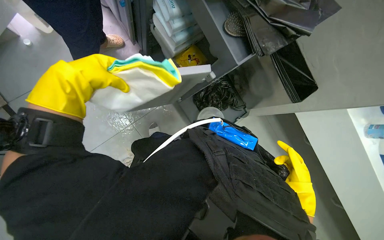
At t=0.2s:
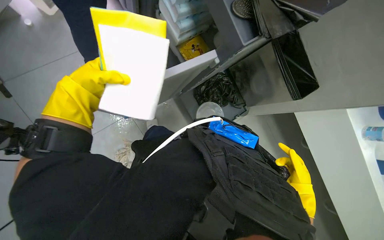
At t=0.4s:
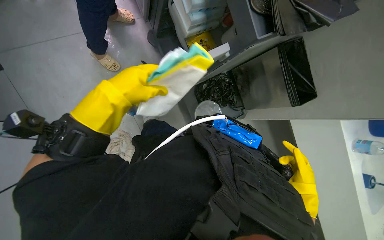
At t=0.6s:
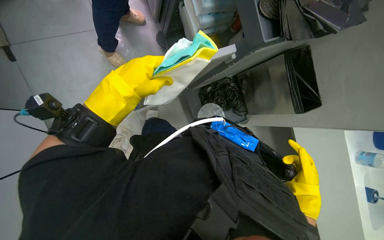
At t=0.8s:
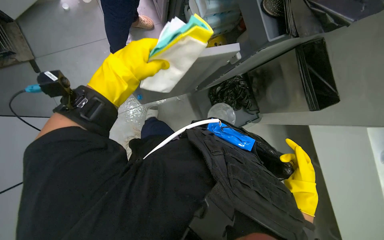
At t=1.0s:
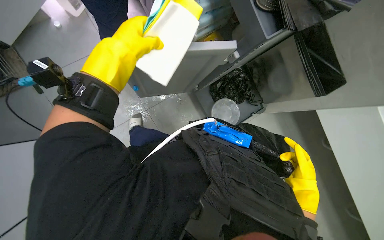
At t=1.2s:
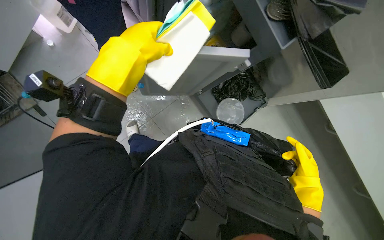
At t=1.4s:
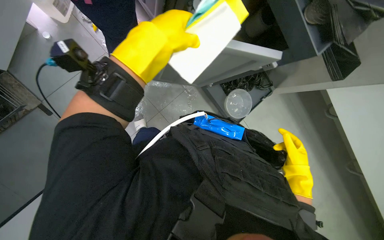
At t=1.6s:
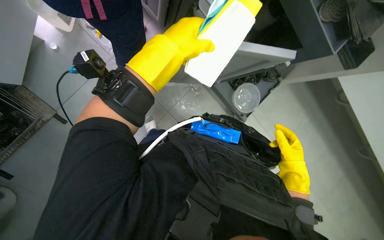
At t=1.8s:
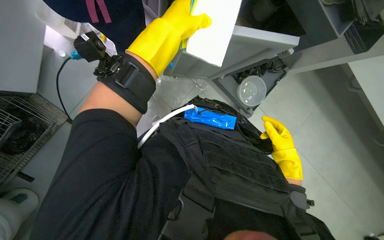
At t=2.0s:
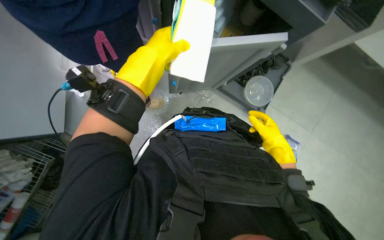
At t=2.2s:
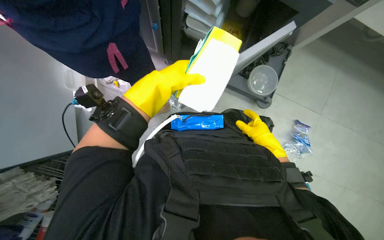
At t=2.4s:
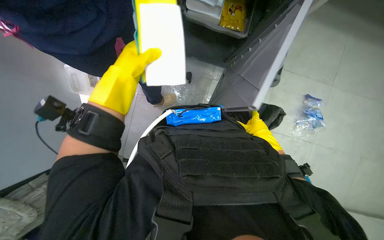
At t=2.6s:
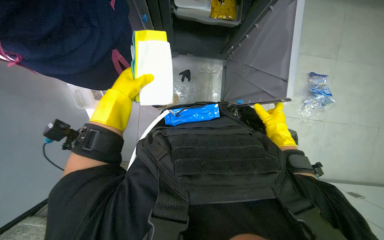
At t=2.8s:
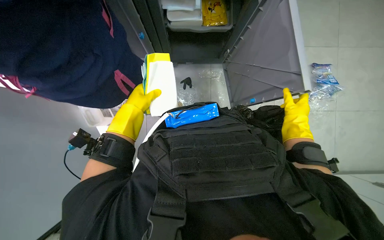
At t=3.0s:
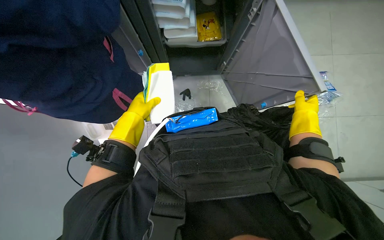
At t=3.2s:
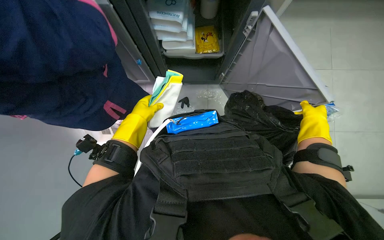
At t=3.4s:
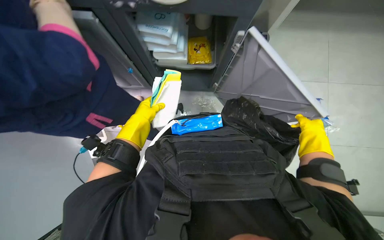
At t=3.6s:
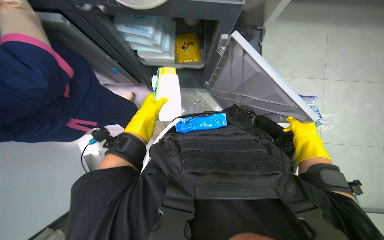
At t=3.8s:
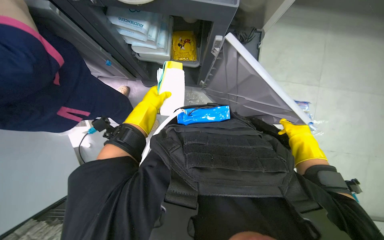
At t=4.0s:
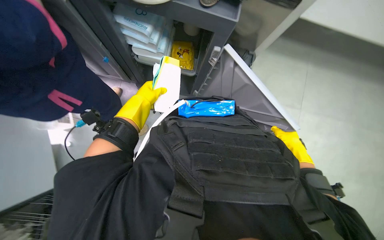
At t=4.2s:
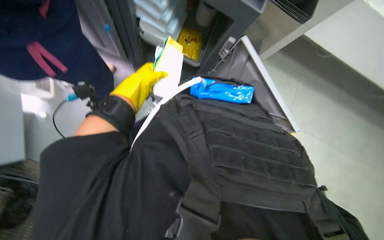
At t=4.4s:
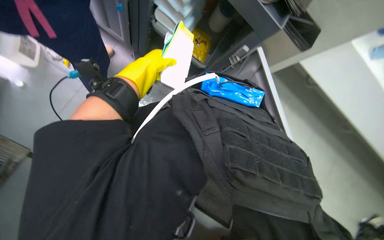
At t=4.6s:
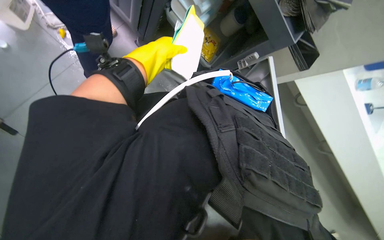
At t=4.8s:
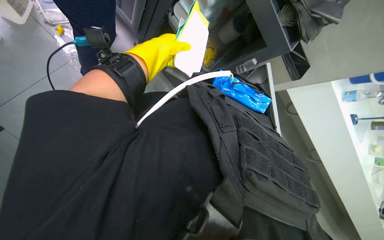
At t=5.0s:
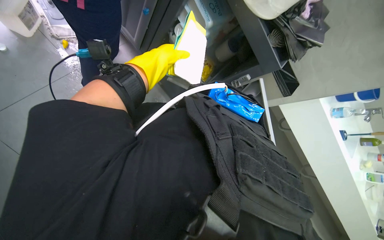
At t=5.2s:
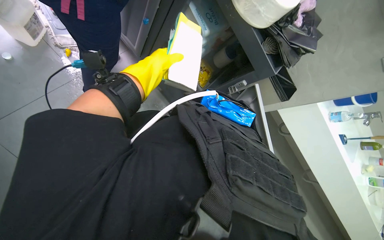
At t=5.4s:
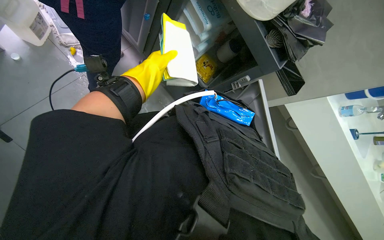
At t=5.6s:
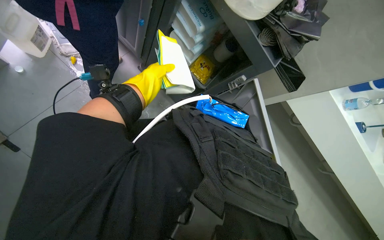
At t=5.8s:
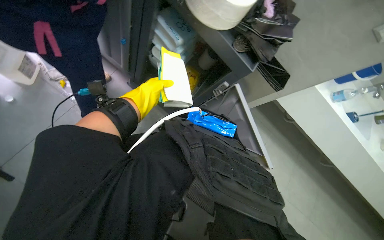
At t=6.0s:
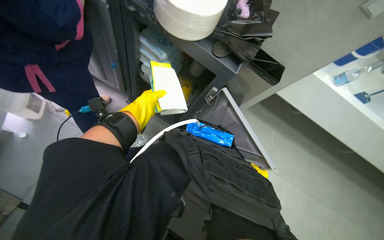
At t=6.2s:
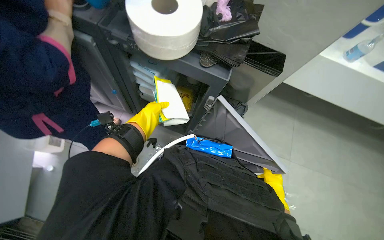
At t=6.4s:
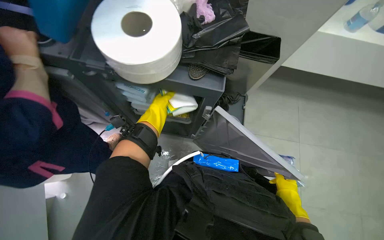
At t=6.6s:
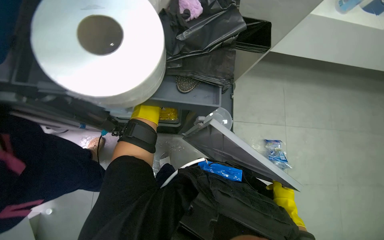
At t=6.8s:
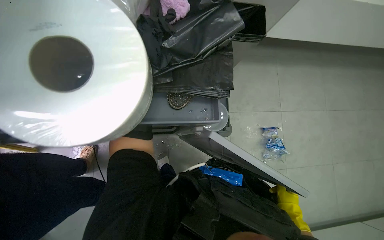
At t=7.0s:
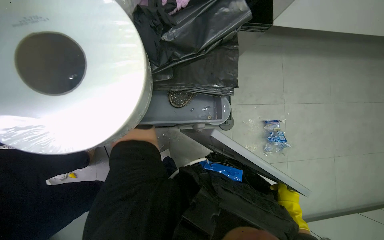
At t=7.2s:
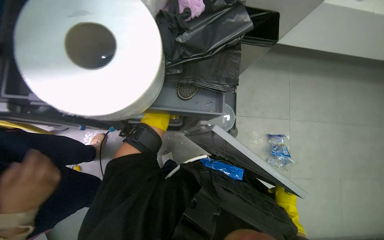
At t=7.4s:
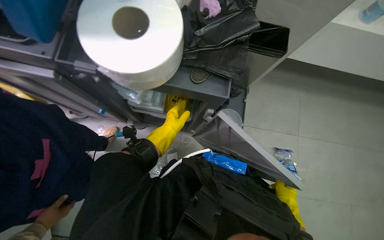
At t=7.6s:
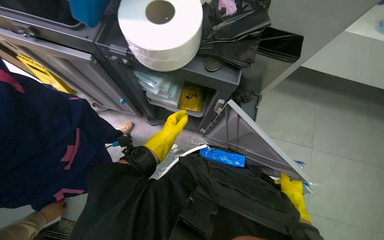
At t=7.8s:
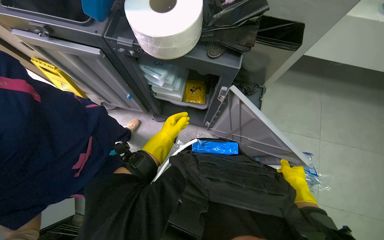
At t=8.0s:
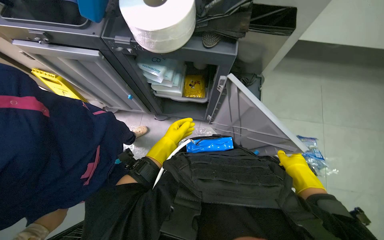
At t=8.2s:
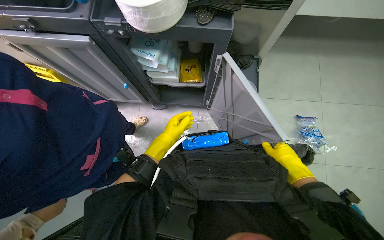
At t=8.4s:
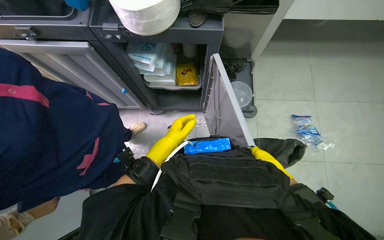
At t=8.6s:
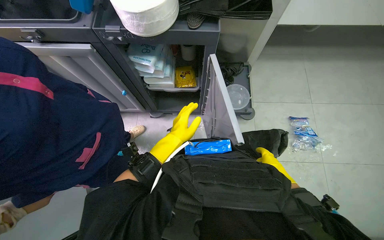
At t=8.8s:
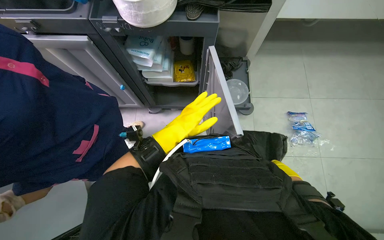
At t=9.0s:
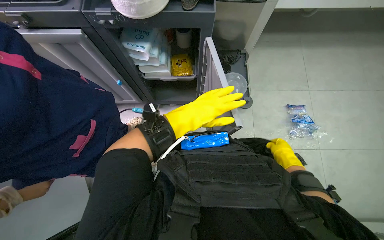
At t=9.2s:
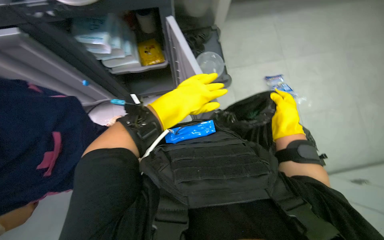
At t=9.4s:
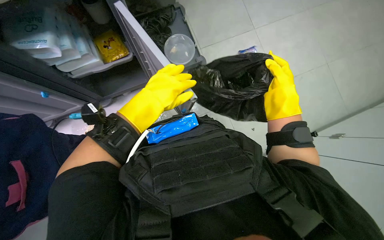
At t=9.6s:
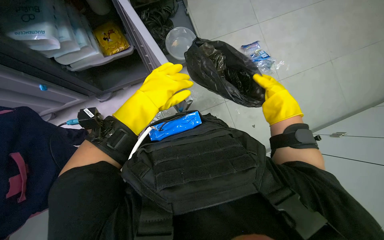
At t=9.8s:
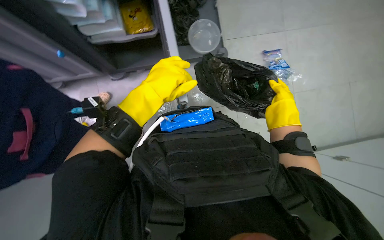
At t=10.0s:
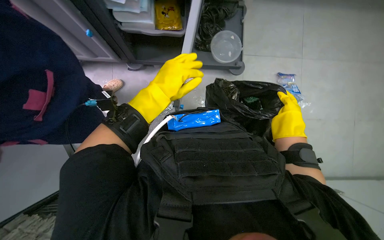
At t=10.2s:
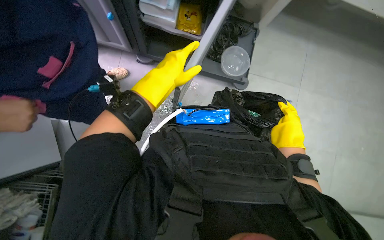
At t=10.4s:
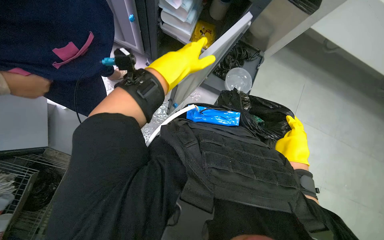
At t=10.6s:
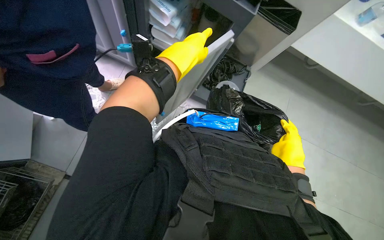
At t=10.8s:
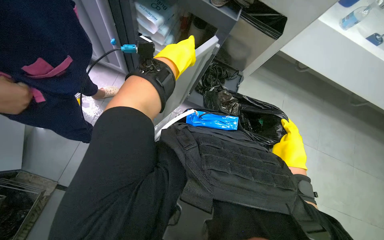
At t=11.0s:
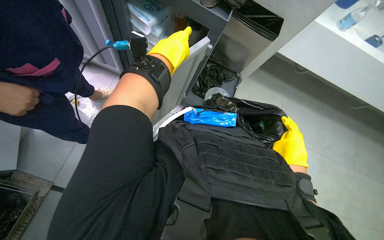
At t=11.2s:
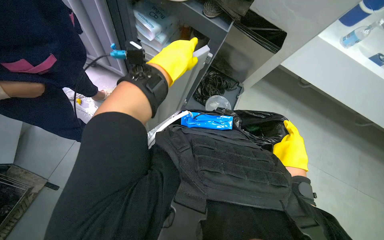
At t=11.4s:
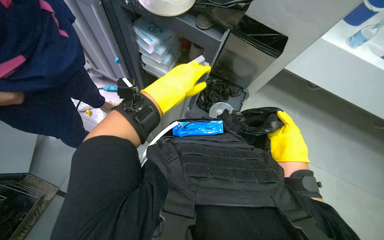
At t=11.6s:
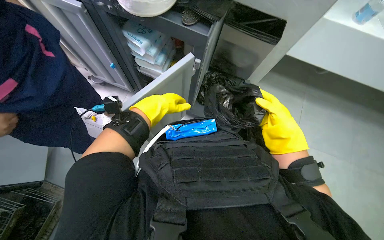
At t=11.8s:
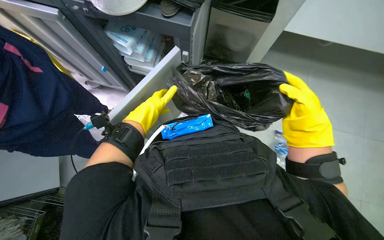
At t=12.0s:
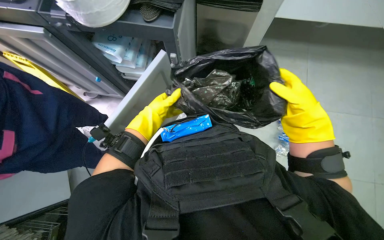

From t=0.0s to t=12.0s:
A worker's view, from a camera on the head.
Job: preparing cleaning supplies.
The whole recording: Organizing cleaning cart and preparing bin. The worker organizes supplies in the cleaning cart and prepares a new trash bag in the bin.
From t=0.0s to t=1.6s: The left hand is displaced to the right by roughly 20 cm.
From t=1.6s to t=3.0s: The left hand shifts roughly 15 cm to the left and farther from the camera.
From t=3.0s to t=4.4s: The camera sweeps to the right, by roughly 20 degrees. The scene rotates clockwise by roughly 30 degrees.
From t=4.4s to t=6.0s: The view tips upward by some 15 degrees.
From t=7.6s to t=9.0s: The left hand is displaced nearer to the camera and to the right by roughly 25 cm.
From t=9.0s to t=10.4s: The camera sweeps to the right, by approximately 15 degrees.
From t=10.4s to t=12.0s: The left hand moves farther from the camera, roughly 10 cm.

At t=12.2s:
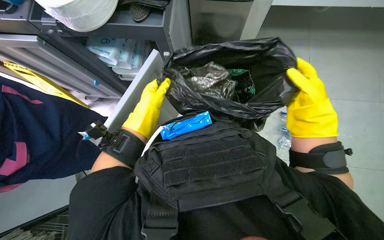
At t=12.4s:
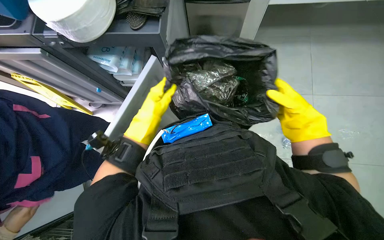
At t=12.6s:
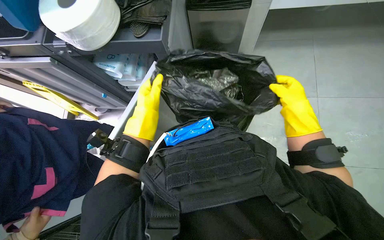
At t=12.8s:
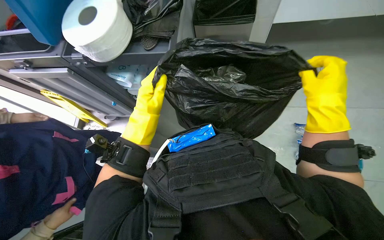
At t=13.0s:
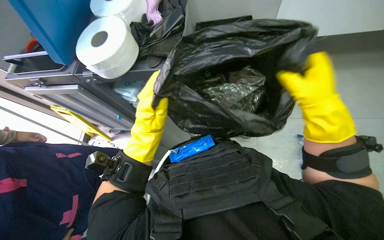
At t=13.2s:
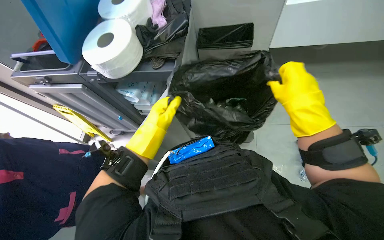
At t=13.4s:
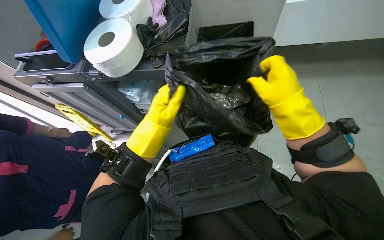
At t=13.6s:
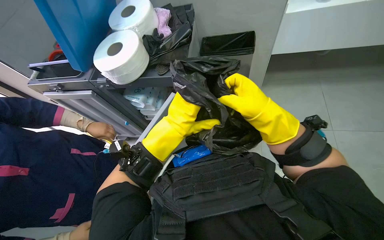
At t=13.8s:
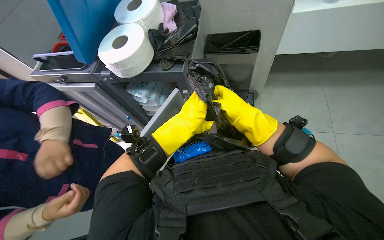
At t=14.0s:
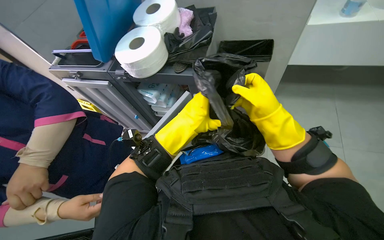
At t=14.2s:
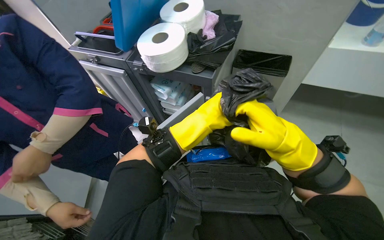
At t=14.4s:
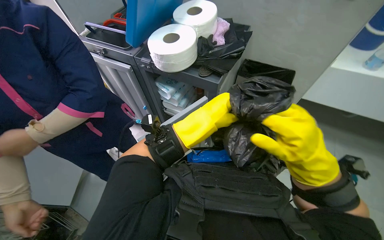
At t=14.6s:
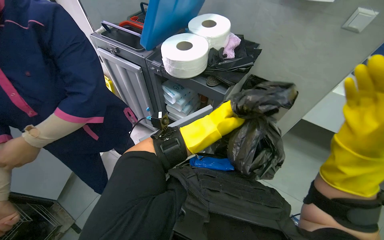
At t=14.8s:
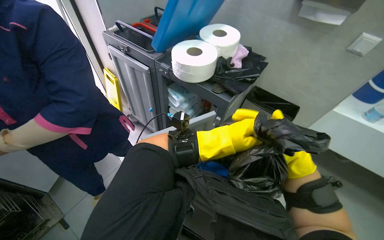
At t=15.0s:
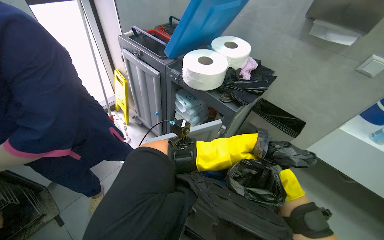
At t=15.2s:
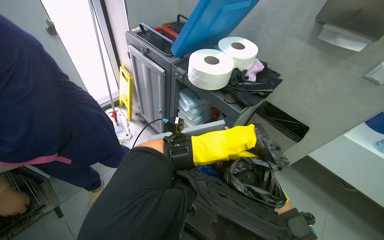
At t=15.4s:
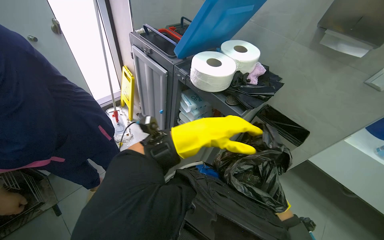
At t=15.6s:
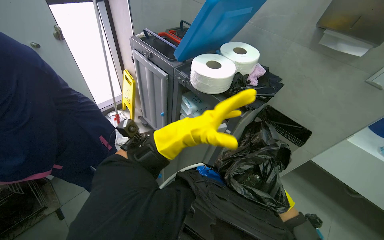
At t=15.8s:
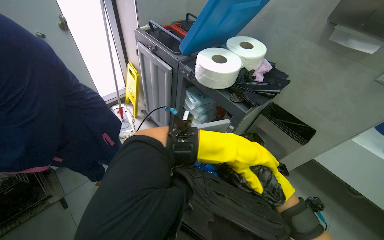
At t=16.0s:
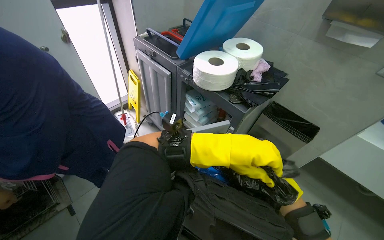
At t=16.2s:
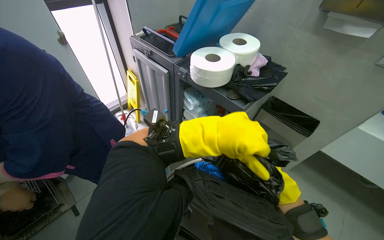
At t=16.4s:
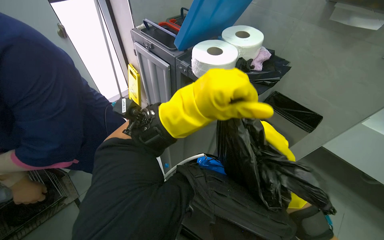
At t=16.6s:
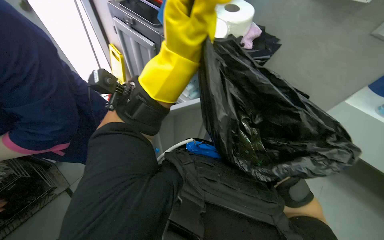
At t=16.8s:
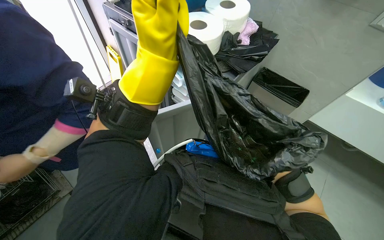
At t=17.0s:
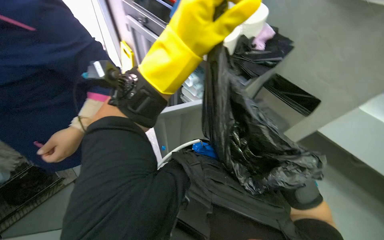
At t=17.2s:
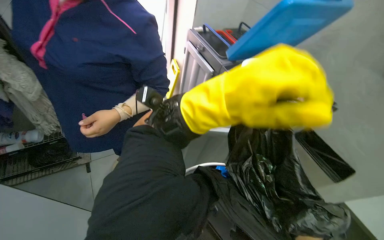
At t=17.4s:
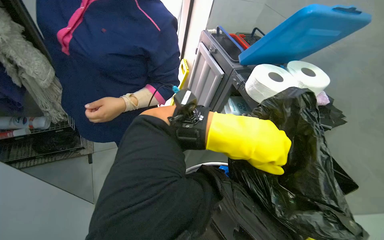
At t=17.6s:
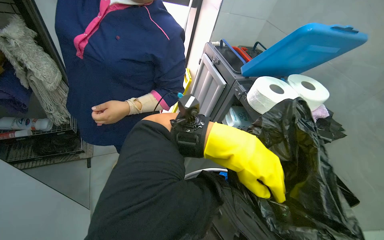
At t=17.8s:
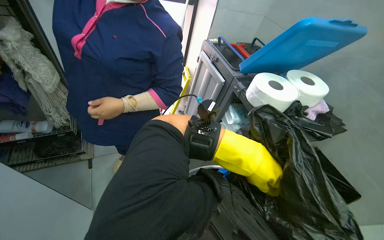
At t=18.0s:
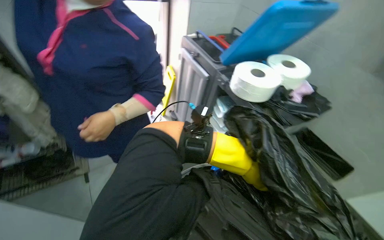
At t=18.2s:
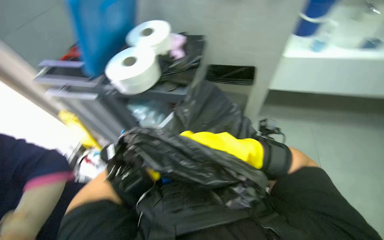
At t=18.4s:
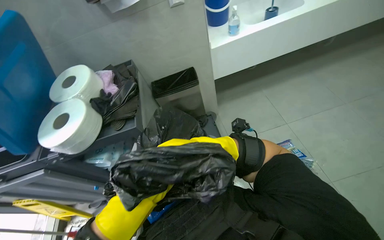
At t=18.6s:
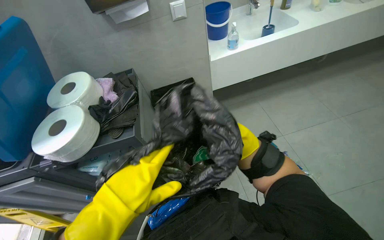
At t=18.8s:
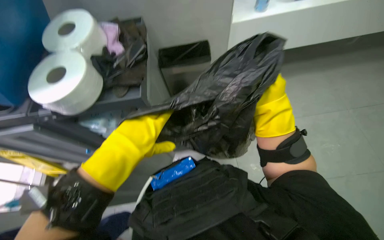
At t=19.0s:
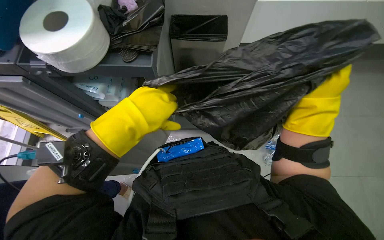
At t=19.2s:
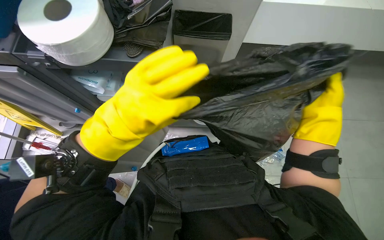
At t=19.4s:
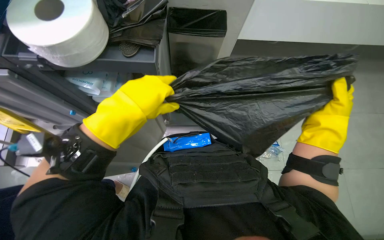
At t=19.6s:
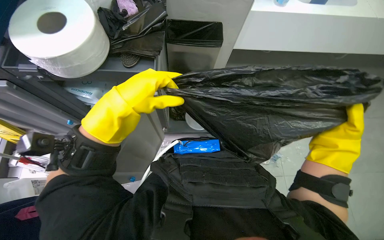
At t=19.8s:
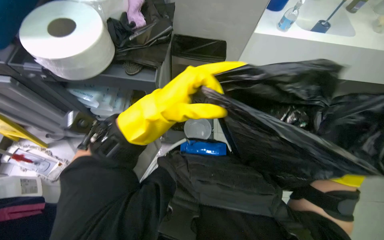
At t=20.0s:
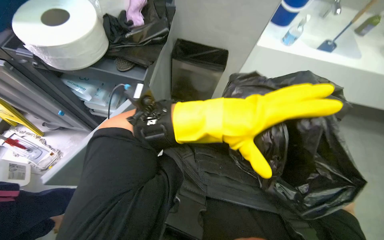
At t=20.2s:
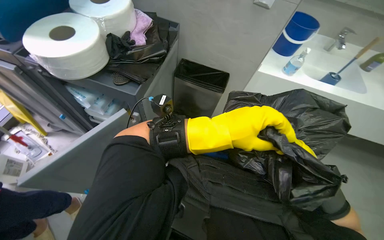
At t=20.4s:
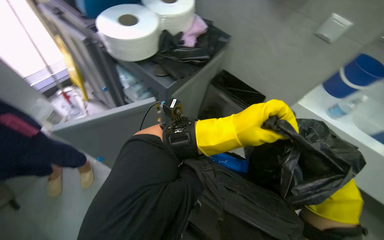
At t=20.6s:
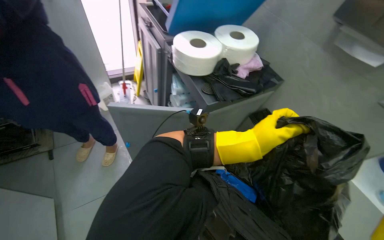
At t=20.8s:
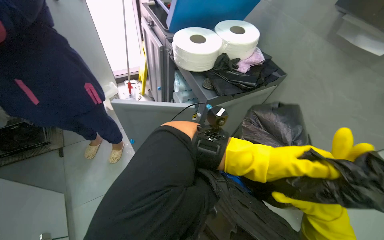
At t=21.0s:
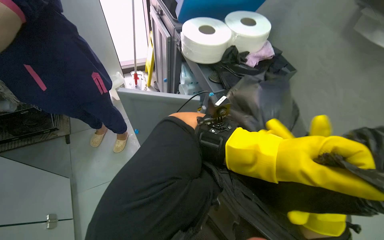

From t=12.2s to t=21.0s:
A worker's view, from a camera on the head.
Job: preparing cleaning supplies.
The whole recording: Organizing cleaning cart and preparing bin. The worker organizes supplies in the cleaning cart and prepares a new trash bag in the bin.
From t=12.2s to t=13.6s: The view tips upward by approximately 15 degrees. The left hand moves nearer to the camera, about 15 cm. The right hand is displaced to the left by roughly 15 cm.
From t=13.6s to t=15.2s: Everything in view rotates some 40 degrees clockwise.
From t=15.2s to t=16.6s: The left hand moves nearer to the camera, up the picture and to the left, roughly 20 cm.
From t=18.0s to t=19.6s: The head rotates roughly 45 degrees to the right.
From t=19.6s to t=21.0s: The head rotates approximately 65 degrees to the left. The view tips upward by about 20 degrees.
